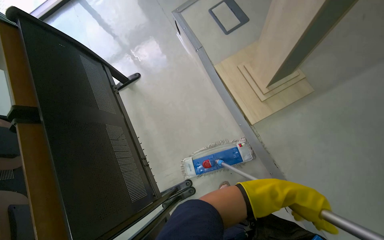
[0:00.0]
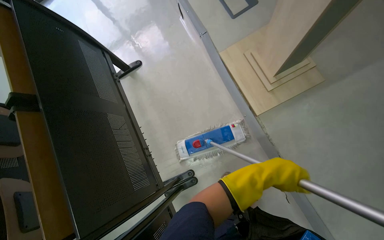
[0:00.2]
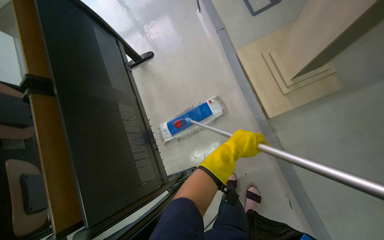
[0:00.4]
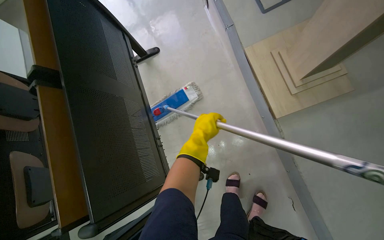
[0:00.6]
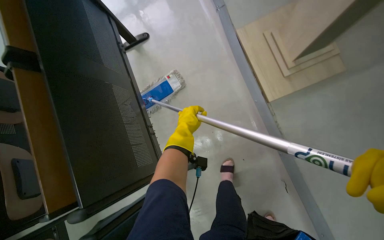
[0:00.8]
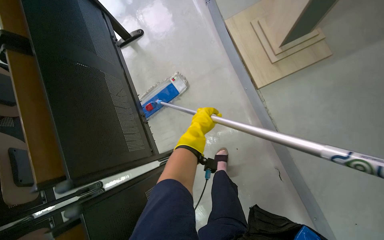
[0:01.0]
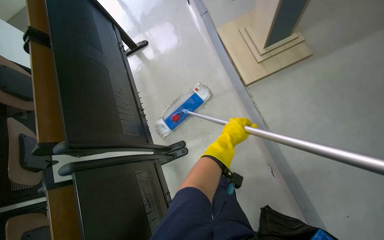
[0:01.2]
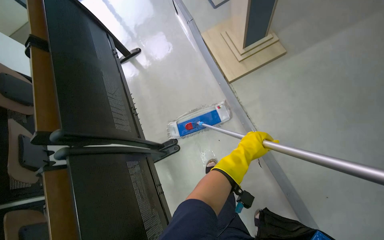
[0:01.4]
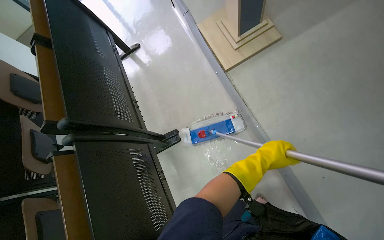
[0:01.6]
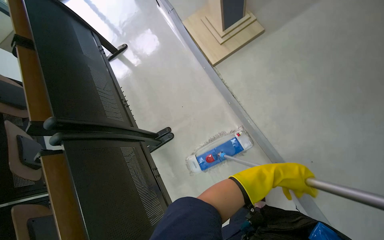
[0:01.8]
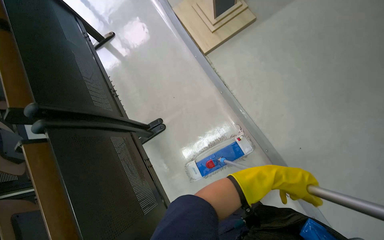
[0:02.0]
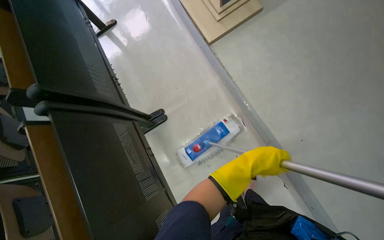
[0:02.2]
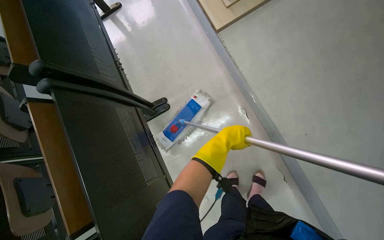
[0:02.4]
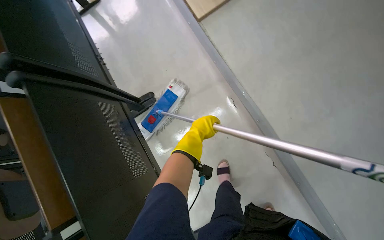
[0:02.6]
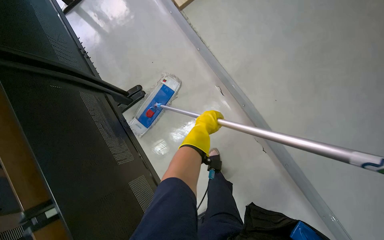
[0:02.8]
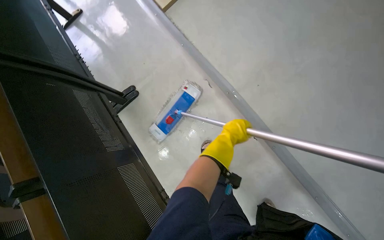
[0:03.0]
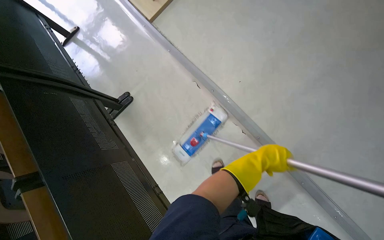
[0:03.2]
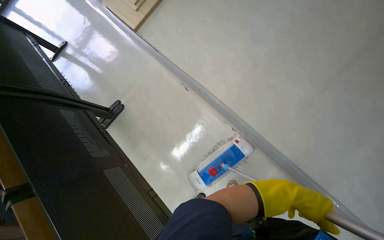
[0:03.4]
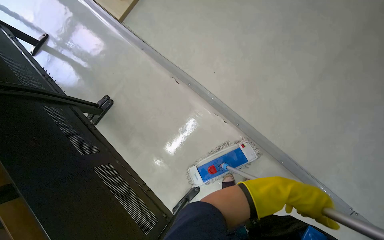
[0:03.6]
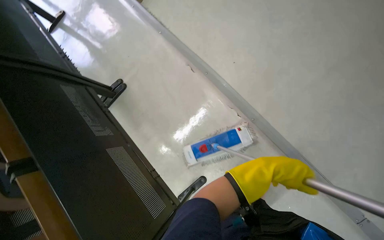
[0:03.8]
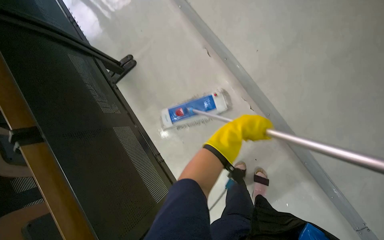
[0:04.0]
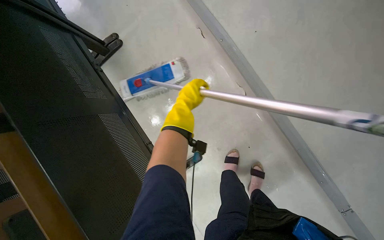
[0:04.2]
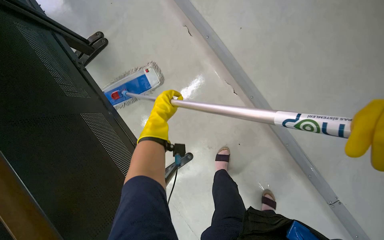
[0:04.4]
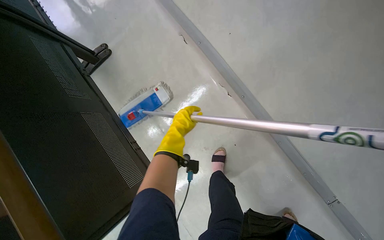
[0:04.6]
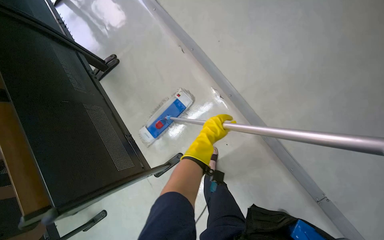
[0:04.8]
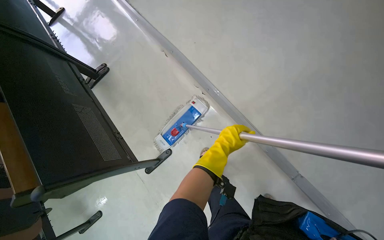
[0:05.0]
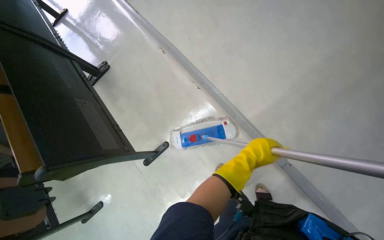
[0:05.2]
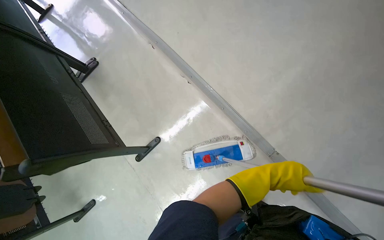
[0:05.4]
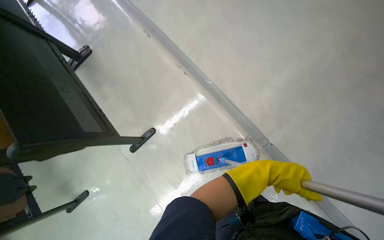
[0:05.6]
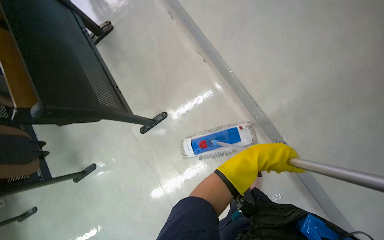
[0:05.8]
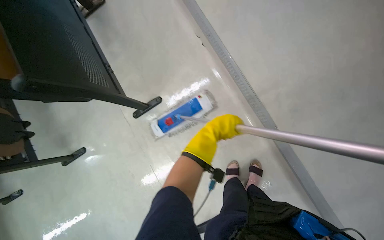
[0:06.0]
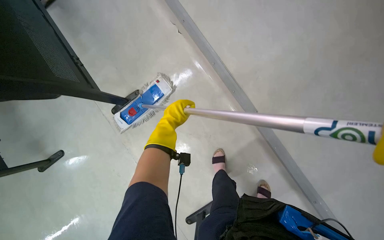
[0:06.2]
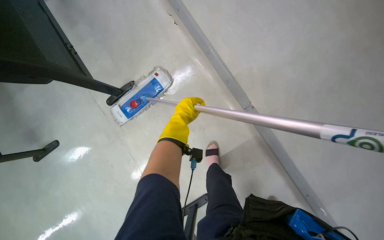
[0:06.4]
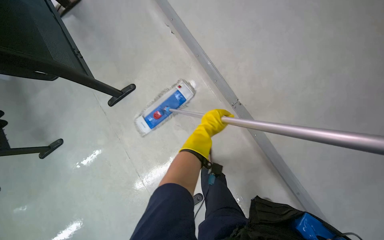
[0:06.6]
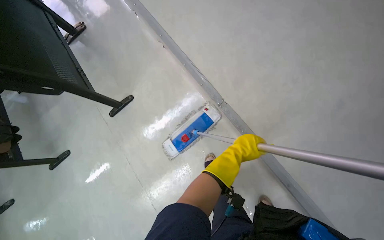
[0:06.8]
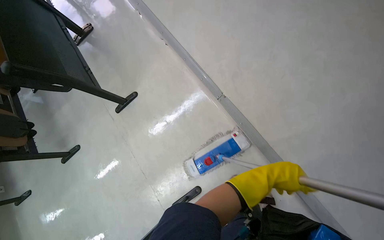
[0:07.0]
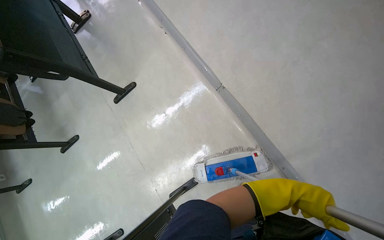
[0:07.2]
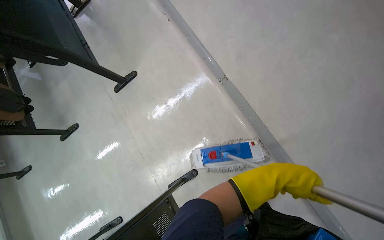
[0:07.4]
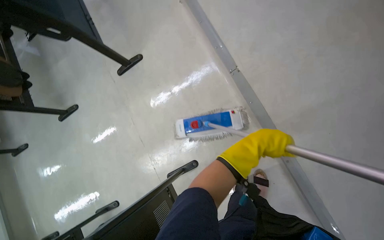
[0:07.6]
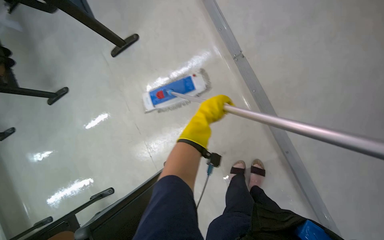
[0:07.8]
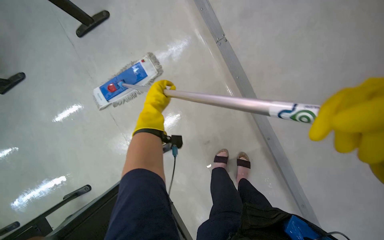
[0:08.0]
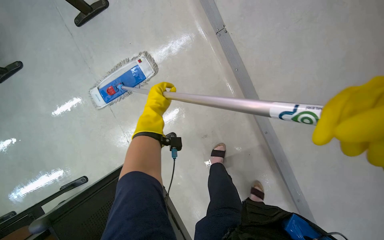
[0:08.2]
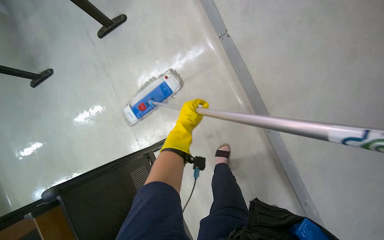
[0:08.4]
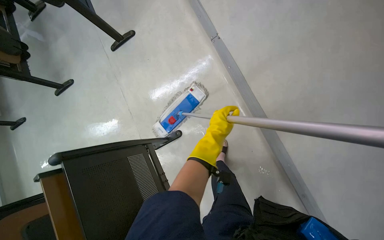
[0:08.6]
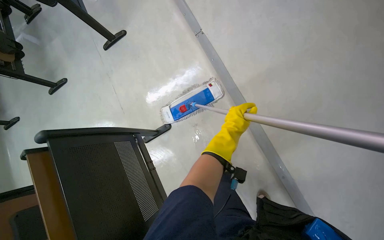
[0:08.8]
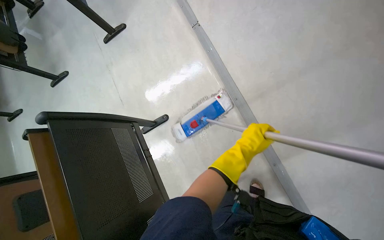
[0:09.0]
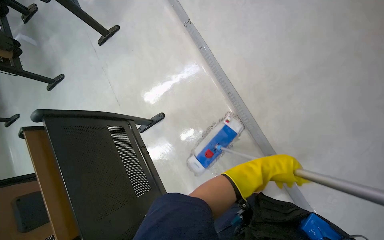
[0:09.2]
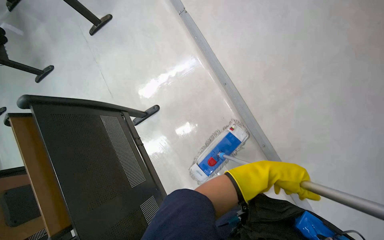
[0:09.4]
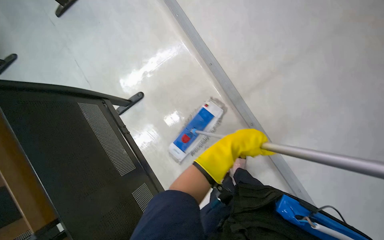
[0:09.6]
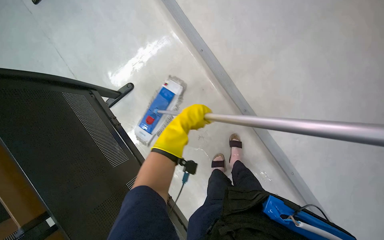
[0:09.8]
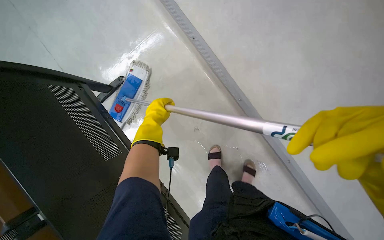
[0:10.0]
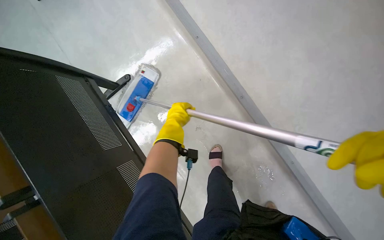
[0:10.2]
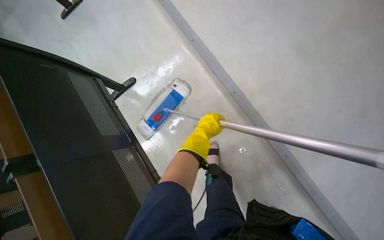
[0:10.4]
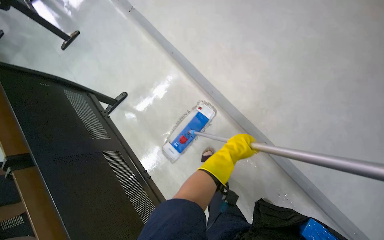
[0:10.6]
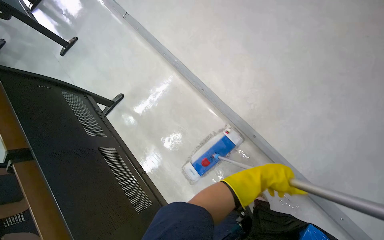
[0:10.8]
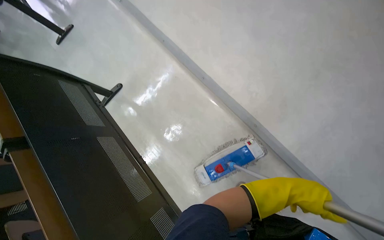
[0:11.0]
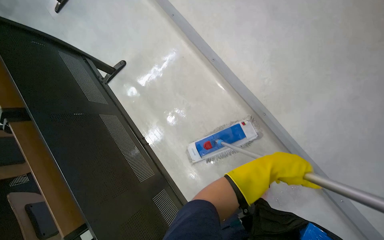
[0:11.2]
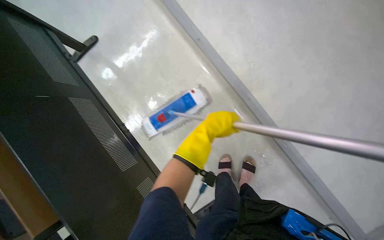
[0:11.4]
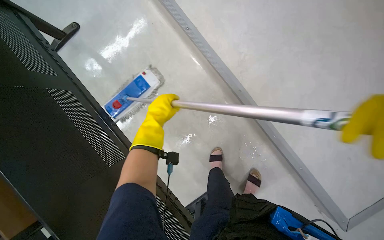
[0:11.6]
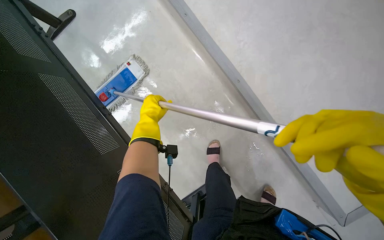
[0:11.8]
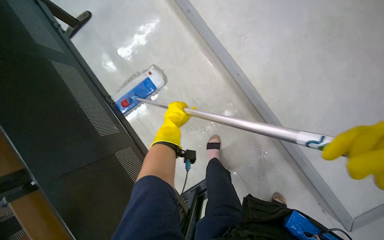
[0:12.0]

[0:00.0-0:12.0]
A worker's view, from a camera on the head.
Job: mopping floor.
The whole recording: Mopping classroom floor. The worker mops the classroom floor, moving around the seats and along the walls.
0:00.0 to 0:01.6: The head travels some 50 cm.
0:01.6 to 0:03.0: The camera is carried some 50 cm.
0:03.0 to 0:04.4: The left hand travels to the left by approximately 10 cm.
0:04.4 to 0:06.0: The wearer moves about 60 cm.
0:06.0 to 0:07.6: The wearer moves roughly 50 cm.
0:07.6 to 0:09.0: The camera travels some 50 cm.
0:09.0 to 0:10.4: The left hand goes left and right, about 35 cm each way, reversing 2 times.

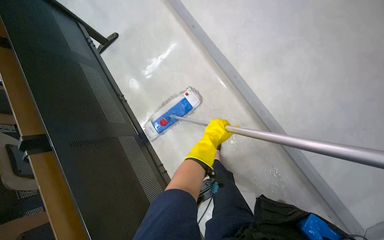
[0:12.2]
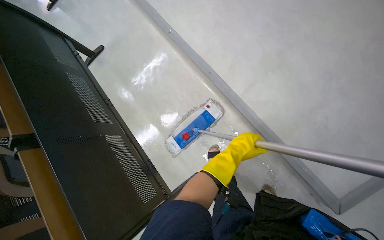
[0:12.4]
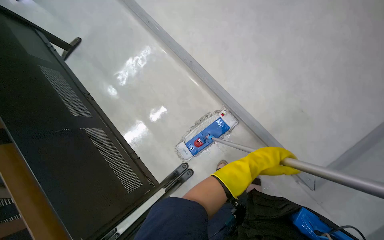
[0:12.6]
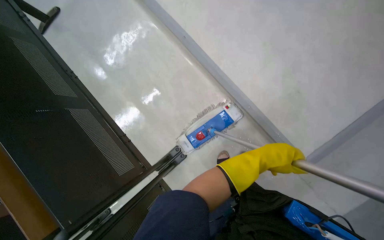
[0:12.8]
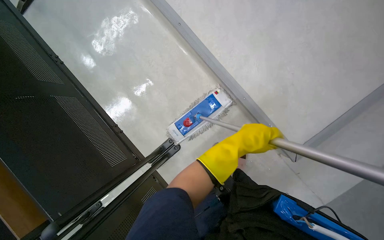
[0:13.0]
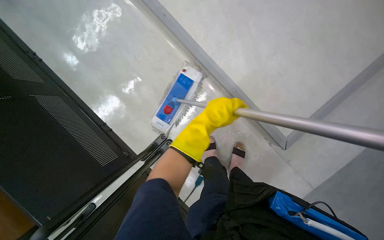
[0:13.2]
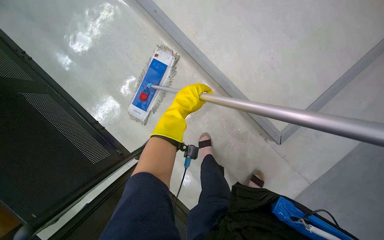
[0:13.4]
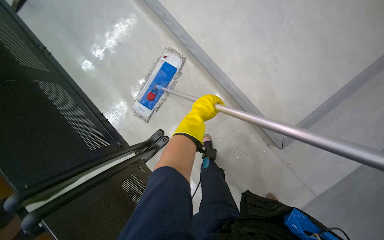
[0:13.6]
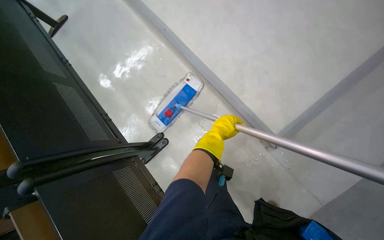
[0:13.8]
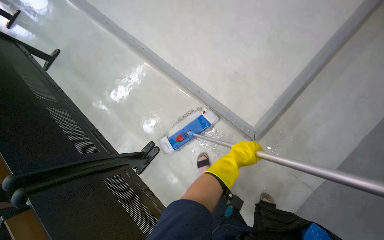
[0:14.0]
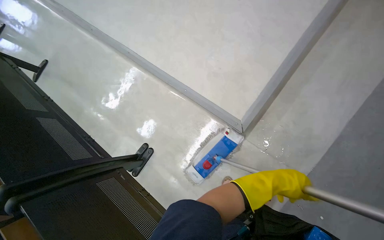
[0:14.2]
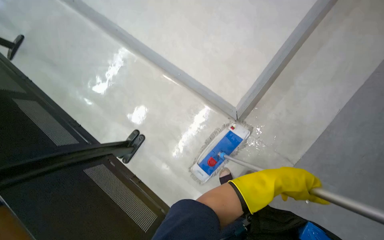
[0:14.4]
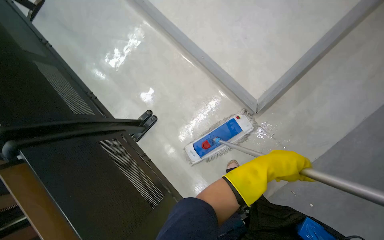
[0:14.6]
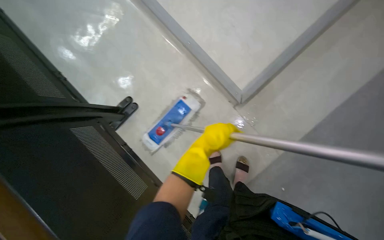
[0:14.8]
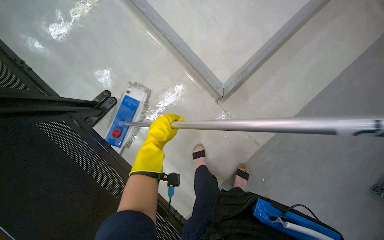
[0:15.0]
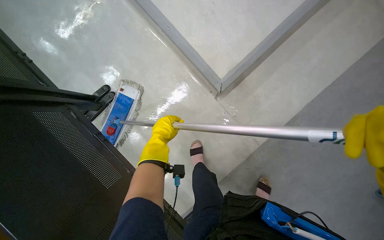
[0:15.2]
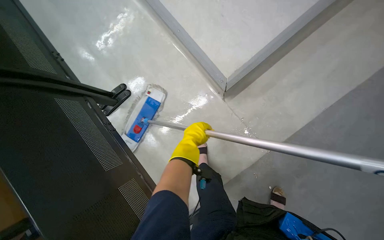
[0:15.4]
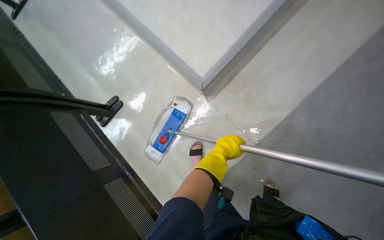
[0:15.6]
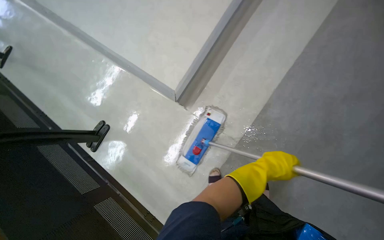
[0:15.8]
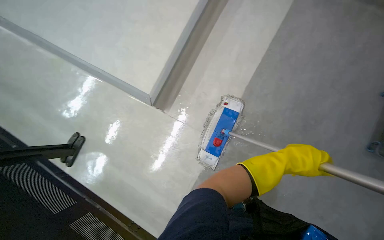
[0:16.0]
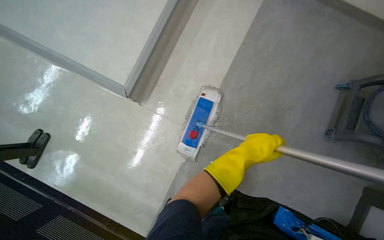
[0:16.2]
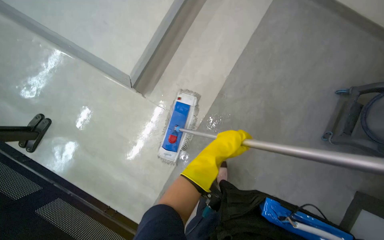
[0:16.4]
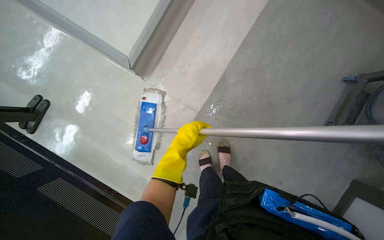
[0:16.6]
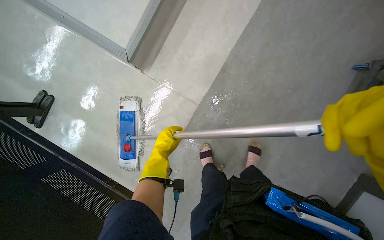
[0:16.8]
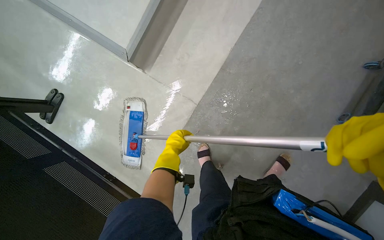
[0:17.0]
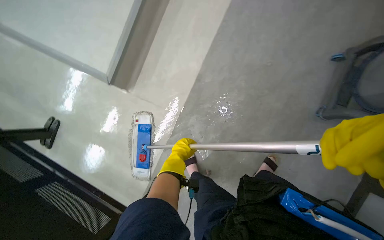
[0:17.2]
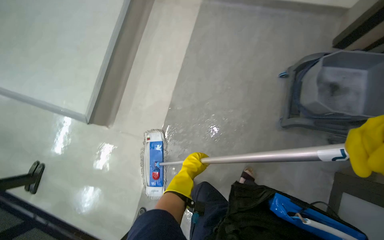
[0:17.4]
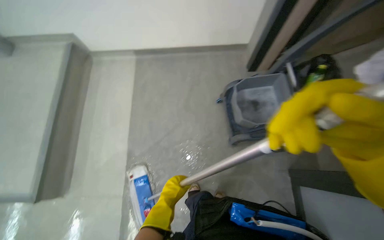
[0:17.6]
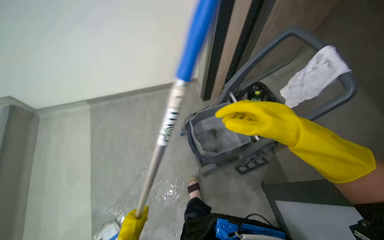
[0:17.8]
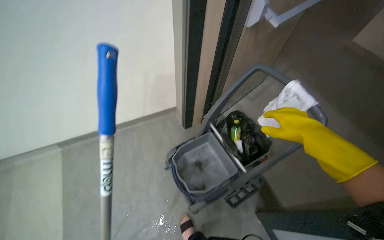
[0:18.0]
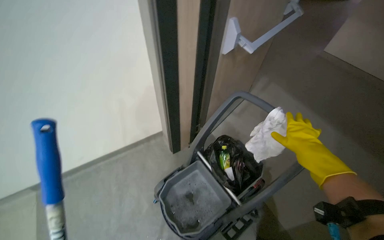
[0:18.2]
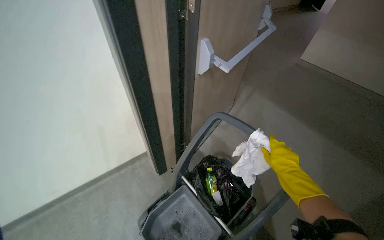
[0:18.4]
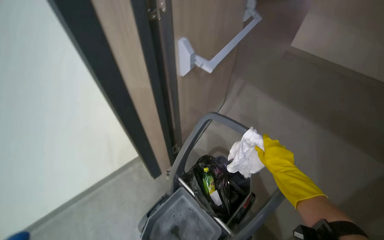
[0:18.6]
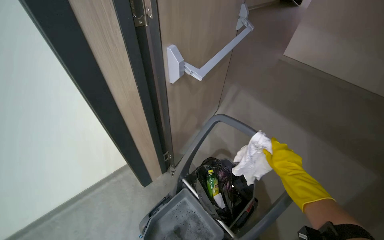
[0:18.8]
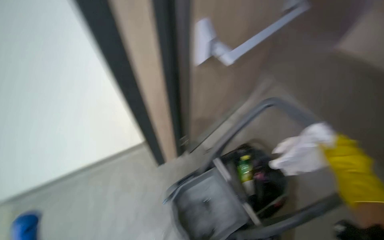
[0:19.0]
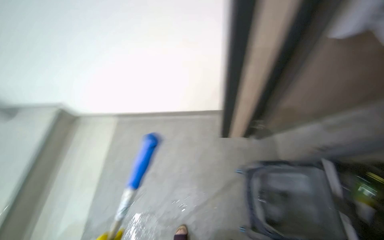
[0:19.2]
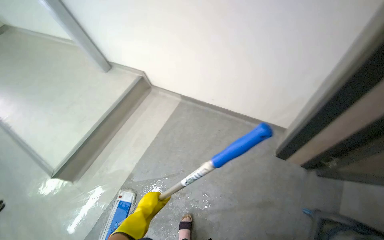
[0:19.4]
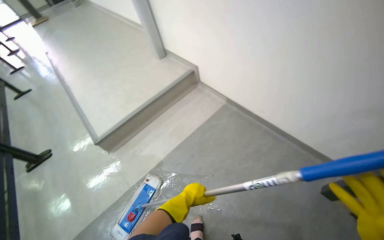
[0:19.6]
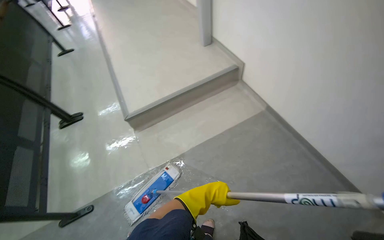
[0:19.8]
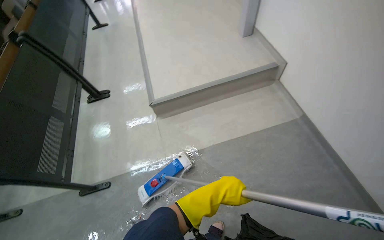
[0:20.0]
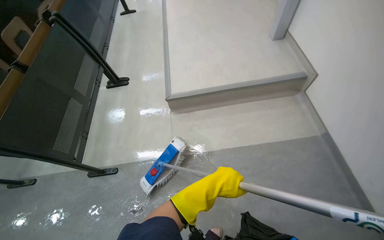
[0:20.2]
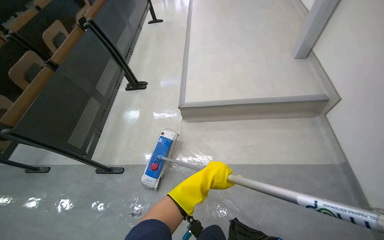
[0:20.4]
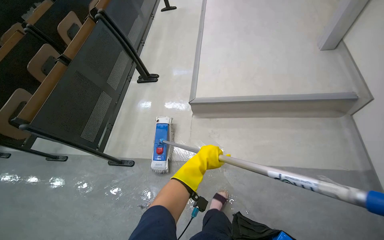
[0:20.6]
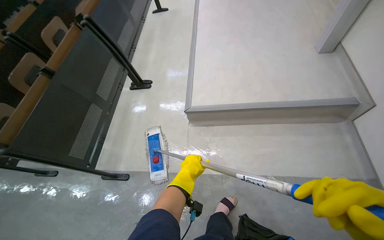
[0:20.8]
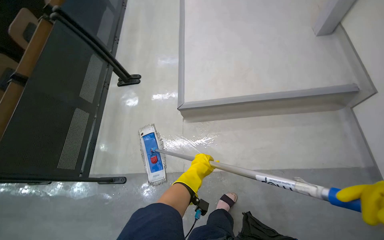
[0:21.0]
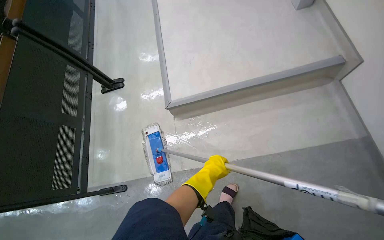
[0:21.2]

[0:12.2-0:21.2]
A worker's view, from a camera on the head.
Job: mopping floor.
The whole recording: Mopping classroom floor. The worker mops the classroom floor, moving around the seats and along the walls.
0:12.2 to 0:13.8: The left hand moves left and right over approximately 25 cm, changing direction 2 times.
0:15.2 to 0:16.6: The wearer moves to the right, some 60 cm.
0:16.6 to 0:18.2: The camera travels approximately 80 cm. The head turns to the right by some 45 degrees. The wearer looks approximately 30 degrees further upward.
0:19.8 to 0:21.2: The wearer moves approximately 50 cm. The wearer looks approximately 20 degrees further to the left. The camera pitches downward, by approximately 15 degrees.
